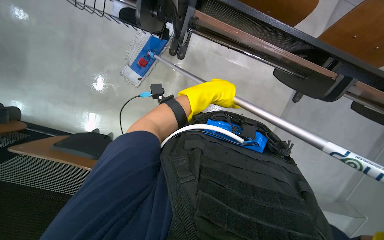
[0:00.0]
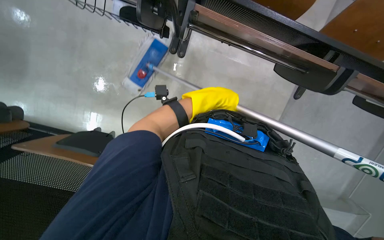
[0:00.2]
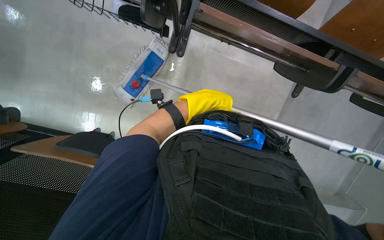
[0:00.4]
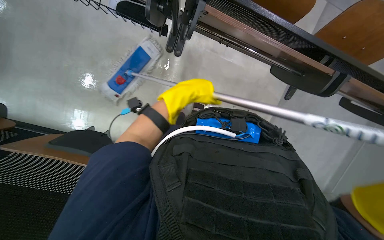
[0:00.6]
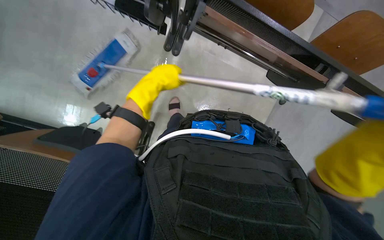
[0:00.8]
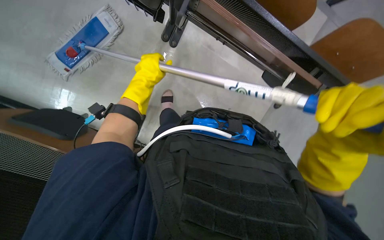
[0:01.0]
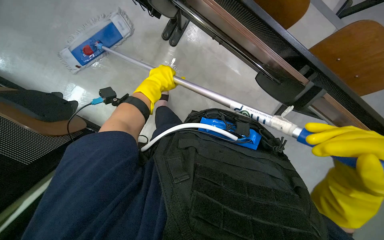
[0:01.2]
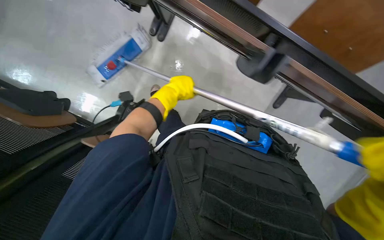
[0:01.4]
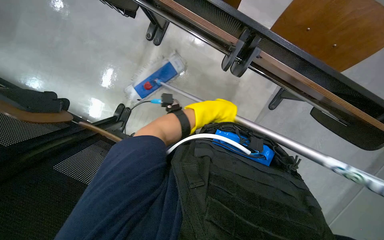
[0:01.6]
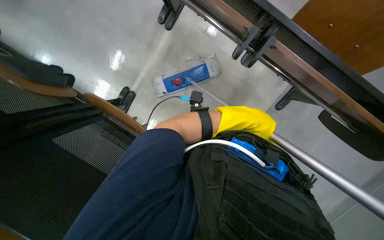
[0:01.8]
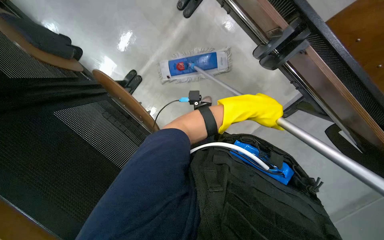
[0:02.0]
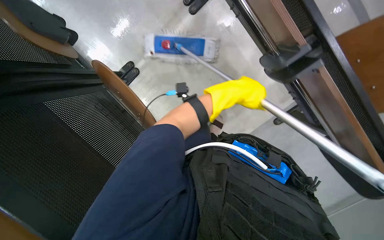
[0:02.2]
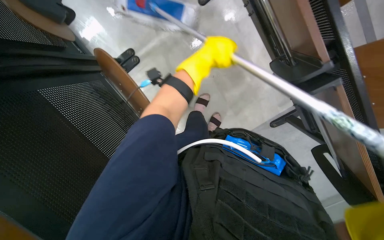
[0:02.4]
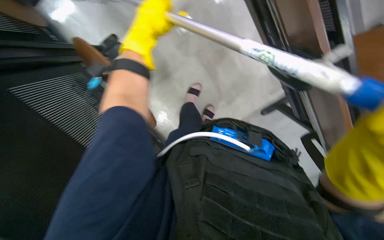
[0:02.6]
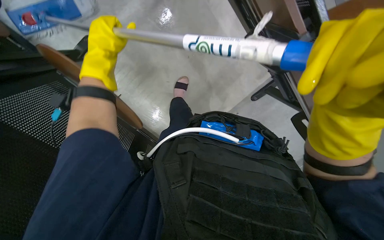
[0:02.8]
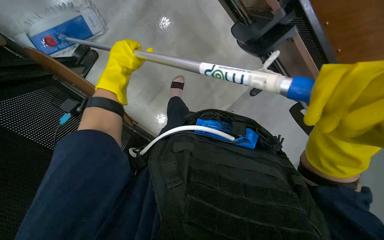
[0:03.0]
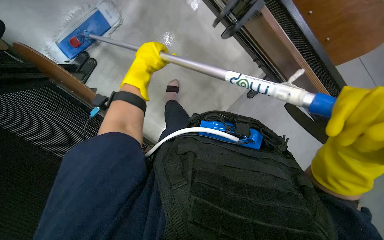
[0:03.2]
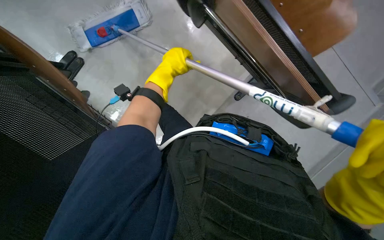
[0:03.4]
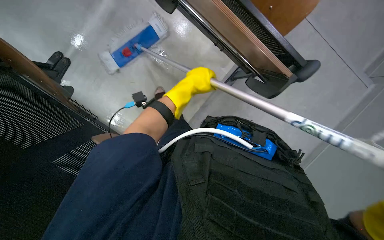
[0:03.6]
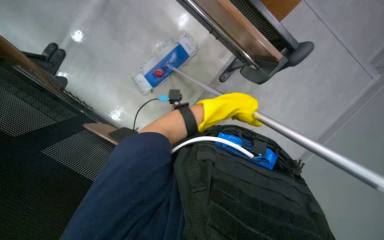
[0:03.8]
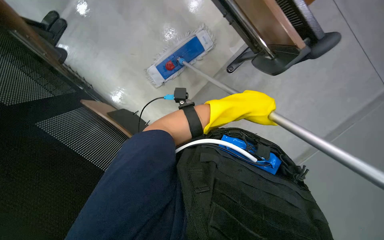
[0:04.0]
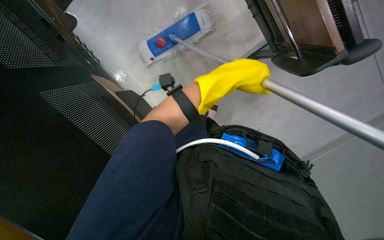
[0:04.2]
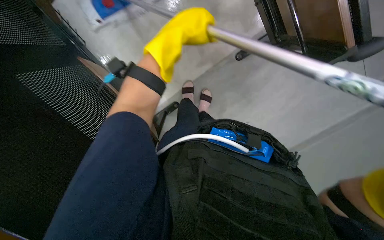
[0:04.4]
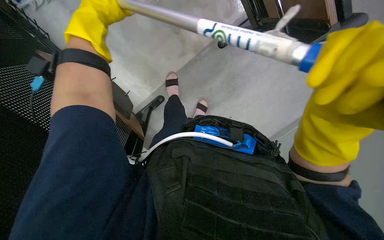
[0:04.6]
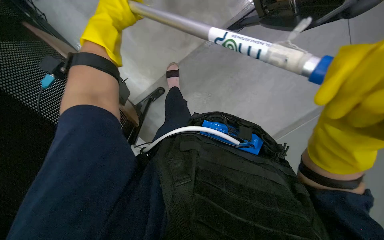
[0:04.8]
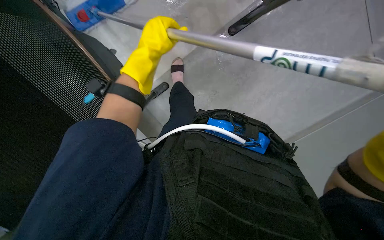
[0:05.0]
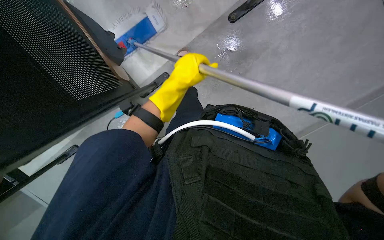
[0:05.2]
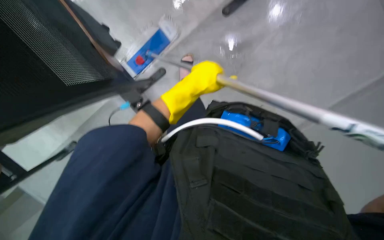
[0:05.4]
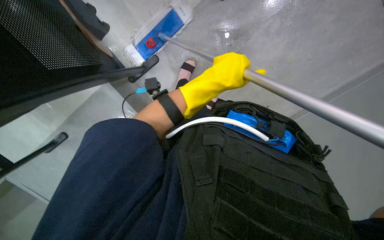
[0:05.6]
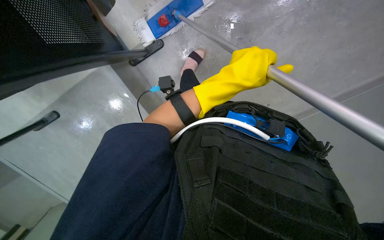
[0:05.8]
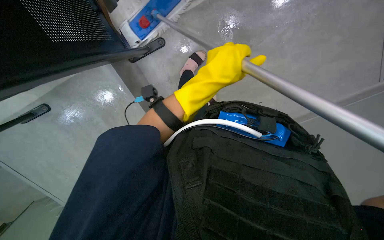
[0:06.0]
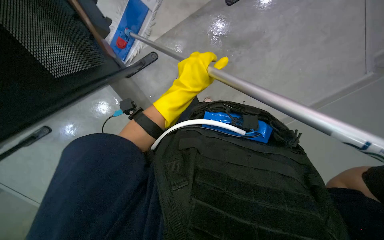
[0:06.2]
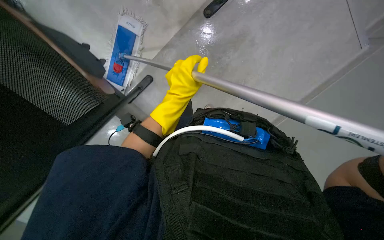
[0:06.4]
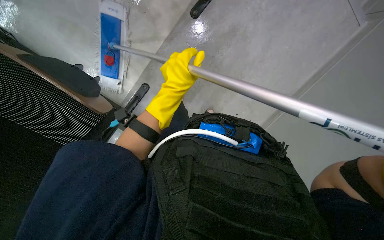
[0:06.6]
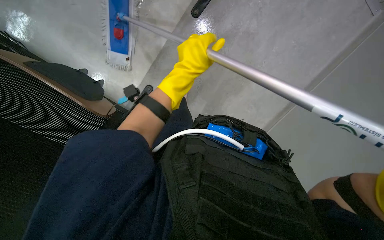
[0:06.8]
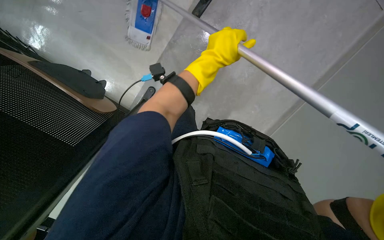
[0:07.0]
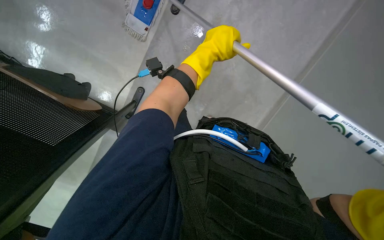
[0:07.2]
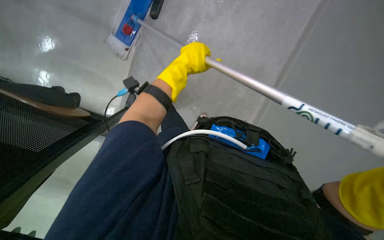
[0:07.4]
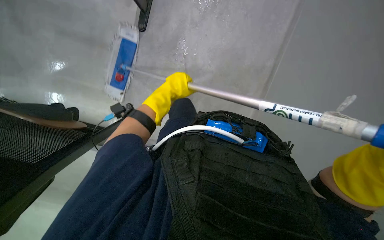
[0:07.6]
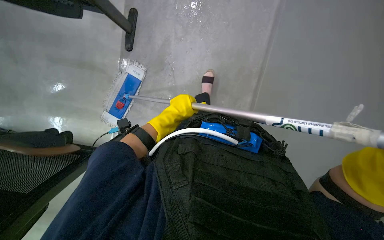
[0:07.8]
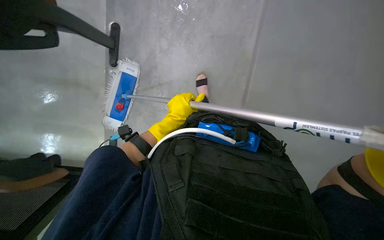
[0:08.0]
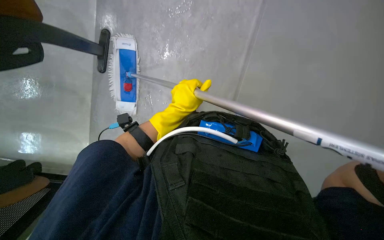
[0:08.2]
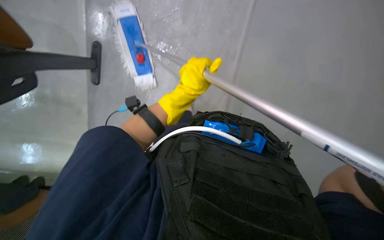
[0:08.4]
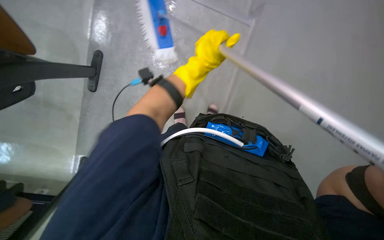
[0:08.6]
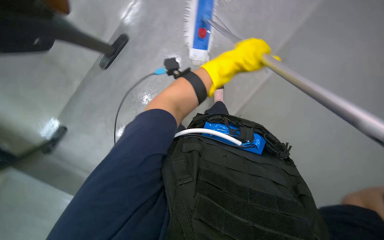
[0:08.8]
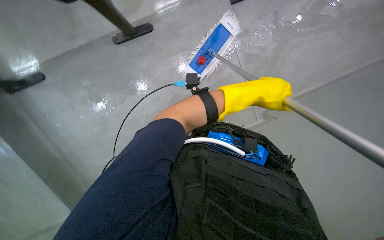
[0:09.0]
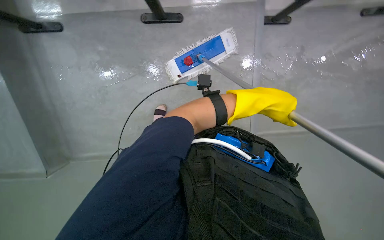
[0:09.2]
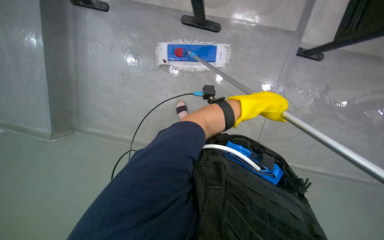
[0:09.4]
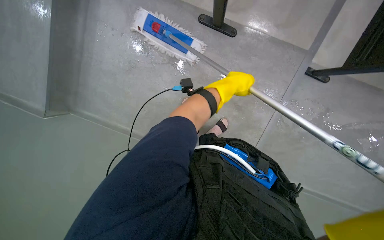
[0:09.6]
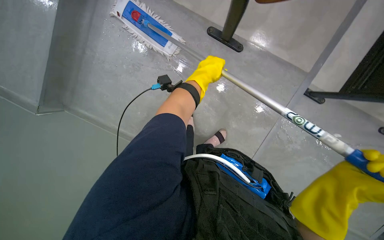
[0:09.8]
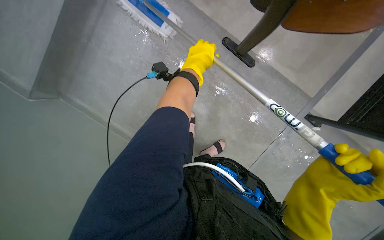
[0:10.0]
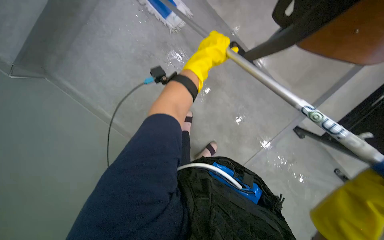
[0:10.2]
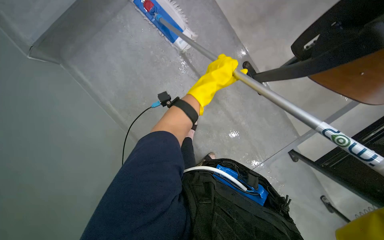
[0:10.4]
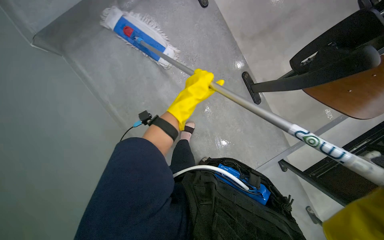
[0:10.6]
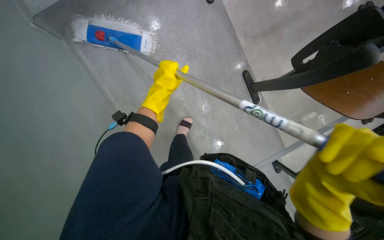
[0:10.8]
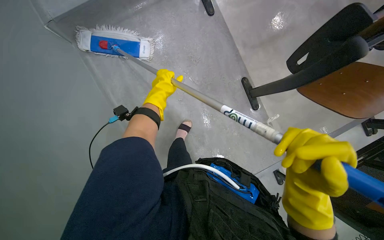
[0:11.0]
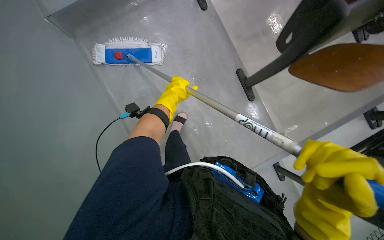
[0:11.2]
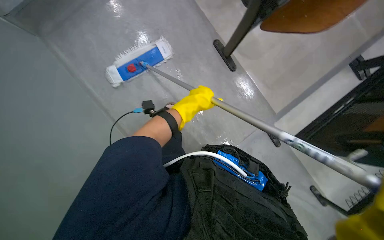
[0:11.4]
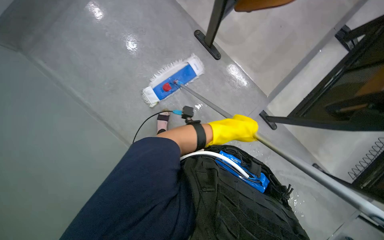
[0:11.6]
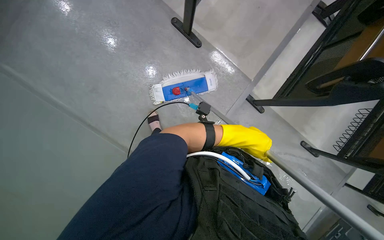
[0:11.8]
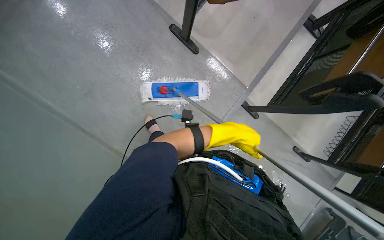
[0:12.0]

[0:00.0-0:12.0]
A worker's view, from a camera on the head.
Job: mopping floor.
The whole recording: Mopping floor with flat mop. The worker mops the floor with a flat mop, periodically cleaning the mop head in a bucket.
0:00.0 to 0:01.6: The left hand travels to the left and back again, about 15 cm each way.
0:01.6 to 0:03.0: The camera pitches downward, by roughly 15 degrees. The left hand travels to the left by approximately 20 cm.
0:03.0 to 0:04.4: The left hand moves to the right, roughly 10 cm.
0:04.4 to 0:06.0: The left hand moves down the picture, roughly 15 cm, and reaches some 10 cm to the left, then returns.
0:06.0 to 0:07.6: The left hand goes about 15 cm farther from the camera and to the left.
0:07.6 to 0:09.0: The view tilts approximately 20 degrees upward. The left hand is displaced to the right by roughly 15 cm.
0:09.0 to 0:10.4: The scene turns roughly 40 degrees clockwise in the picture.
0:10.4 to 0:12.0: The left hand heads down the picture, covering some 15 cm, and travels to the left and back again, roughly 20 cm each way.

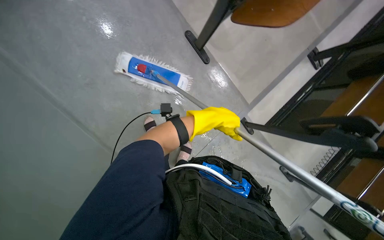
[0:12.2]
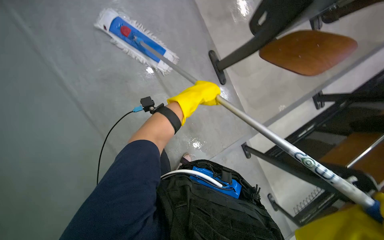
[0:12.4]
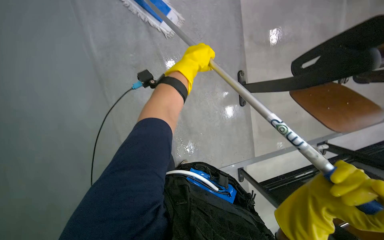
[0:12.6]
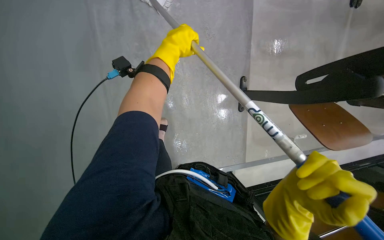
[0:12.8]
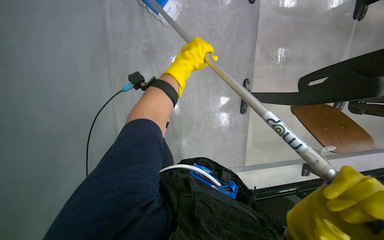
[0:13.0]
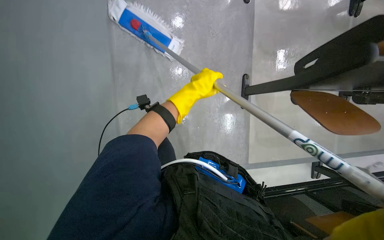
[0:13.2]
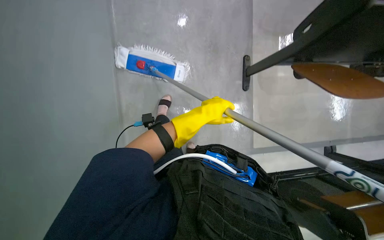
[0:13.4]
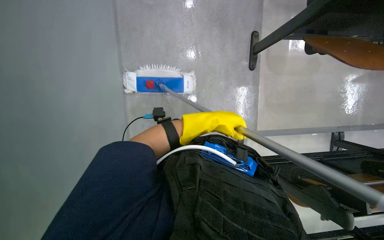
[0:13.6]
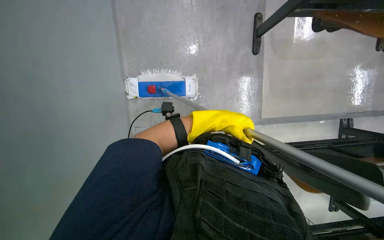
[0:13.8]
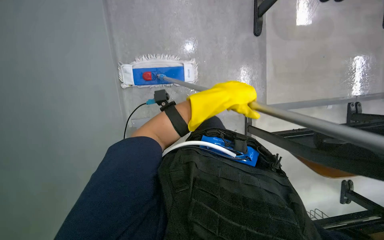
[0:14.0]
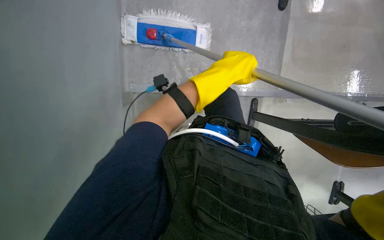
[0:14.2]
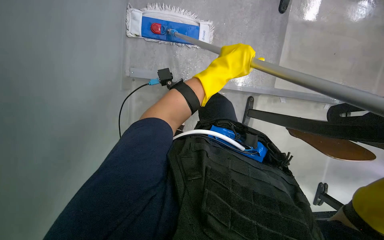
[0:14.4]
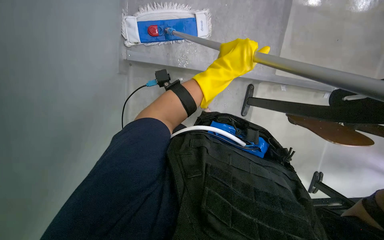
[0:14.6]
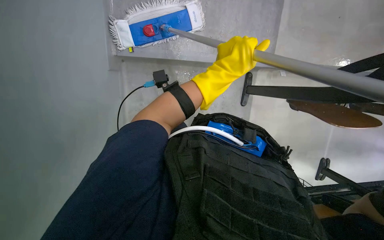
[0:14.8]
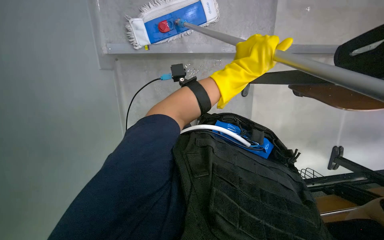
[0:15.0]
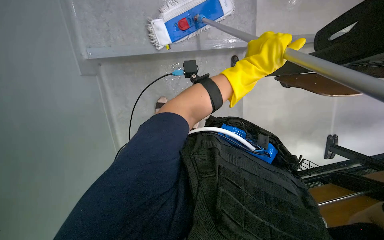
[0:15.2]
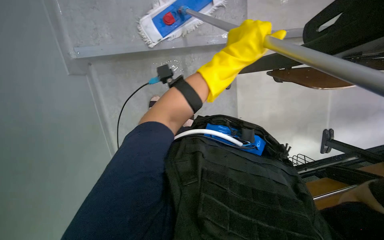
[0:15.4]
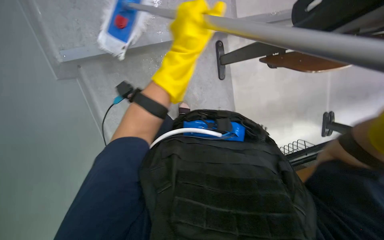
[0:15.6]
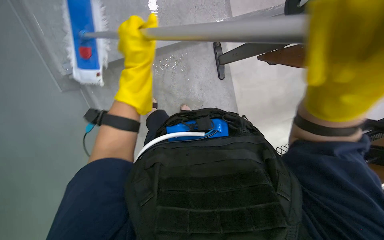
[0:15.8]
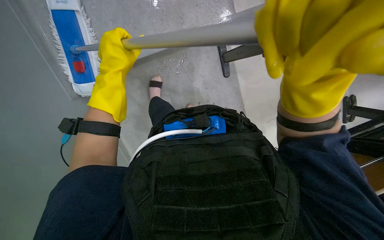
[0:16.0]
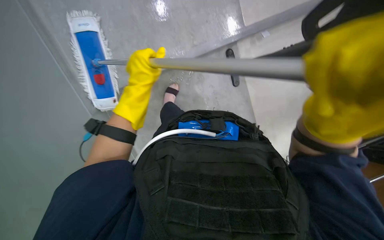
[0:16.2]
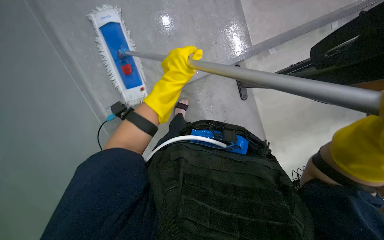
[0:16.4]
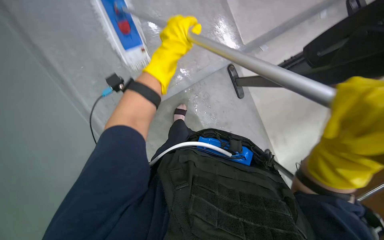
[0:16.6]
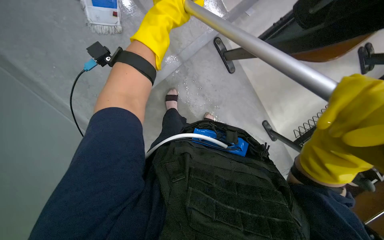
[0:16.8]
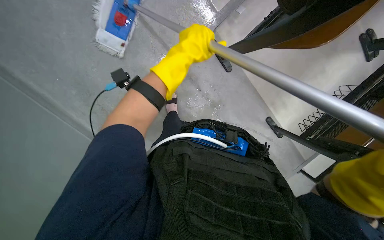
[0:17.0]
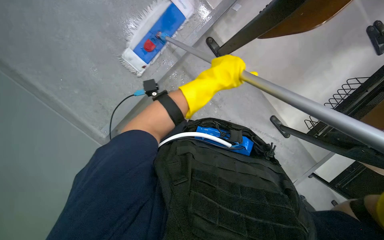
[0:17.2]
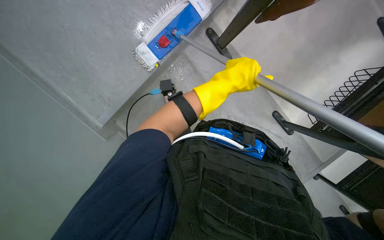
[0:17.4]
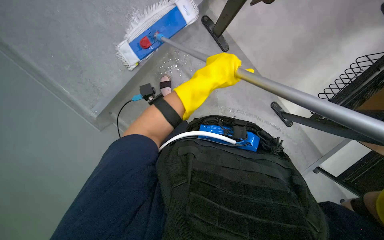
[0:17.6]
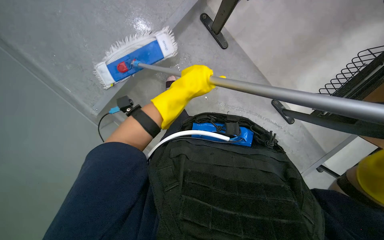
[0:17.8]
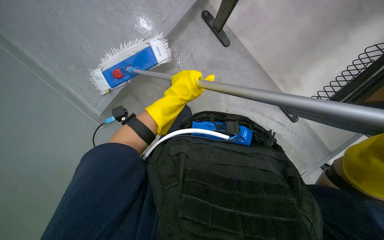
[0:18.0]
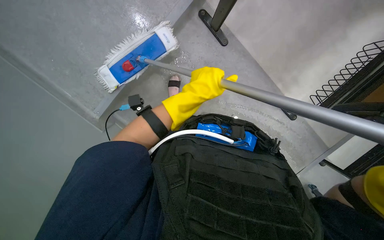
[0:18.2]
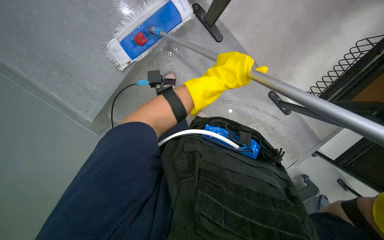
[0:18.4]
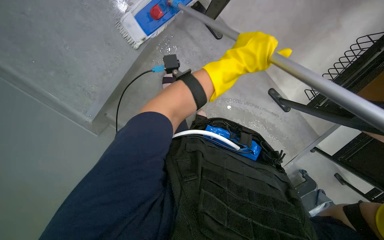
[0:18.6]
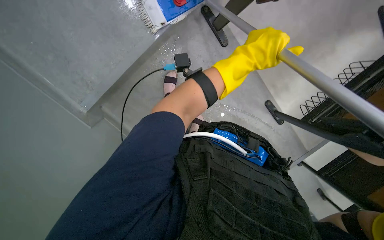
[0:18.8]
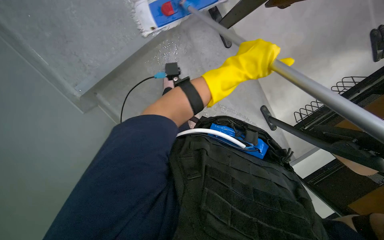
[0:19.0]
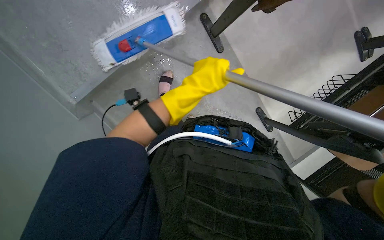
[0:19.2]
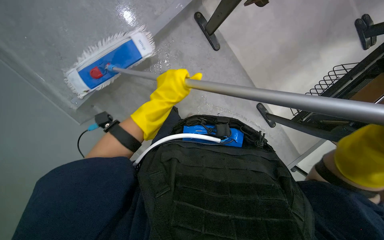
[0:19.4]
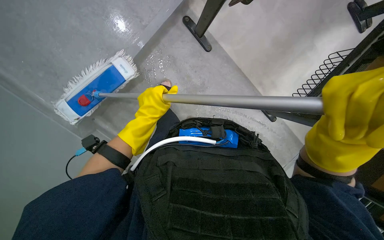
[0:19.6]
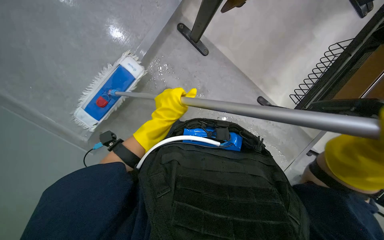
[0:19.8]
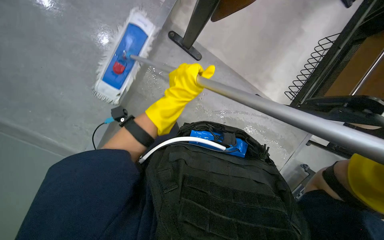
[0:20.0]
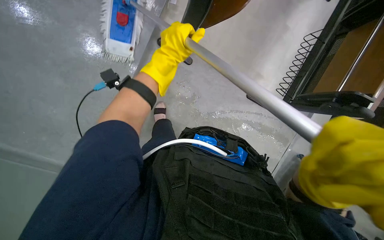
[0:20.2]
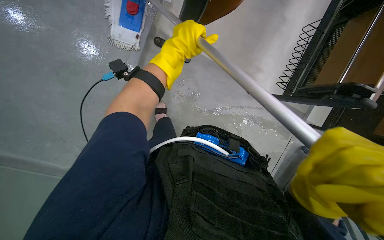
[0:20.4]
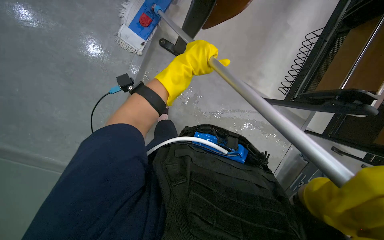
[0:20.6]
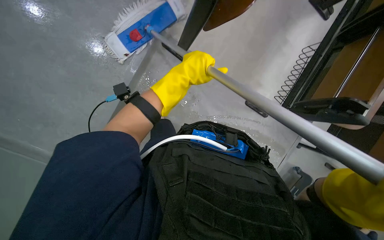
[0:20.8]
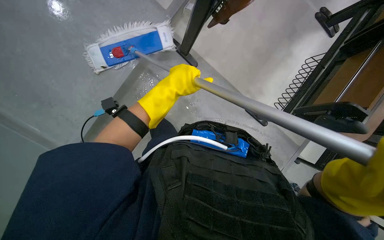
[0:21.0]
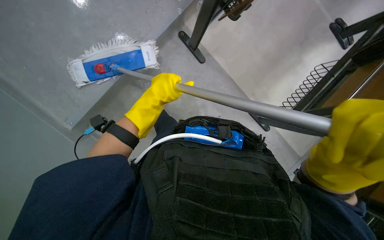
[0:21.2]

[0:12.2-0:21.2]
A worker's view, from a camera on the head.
Job: mopping floor.
The whole recording: Mopping floor with flat mop. The worker mops the floor with a flat mop, periodically cleaning the mop head in a bucket.
0:16.6 to 0:18.2: The left hand travels down the picture by approximately 15 cm.
0:18.2 to 0:19.8: The left hand moves some 10 cm to the left and comes back.
0:19.8 to 0:21.2: The left hand travels up the picture and back again, about 20 cm each way.
